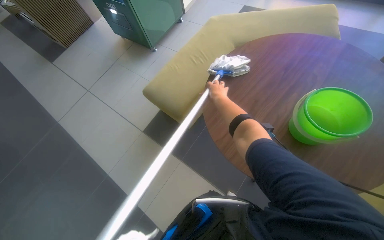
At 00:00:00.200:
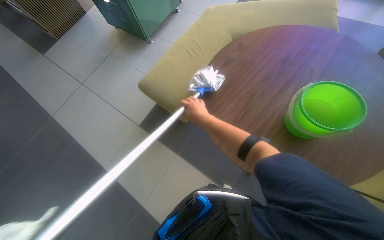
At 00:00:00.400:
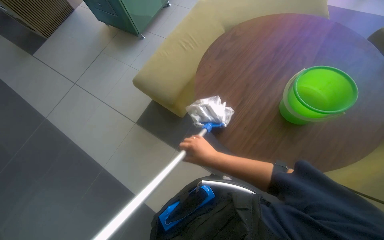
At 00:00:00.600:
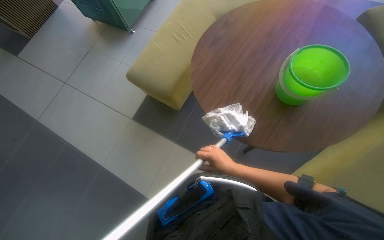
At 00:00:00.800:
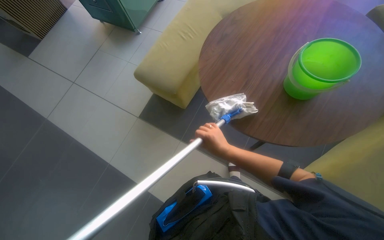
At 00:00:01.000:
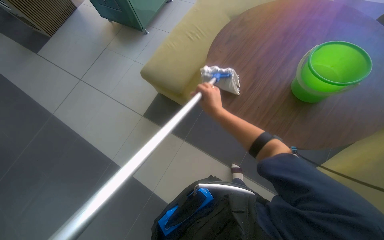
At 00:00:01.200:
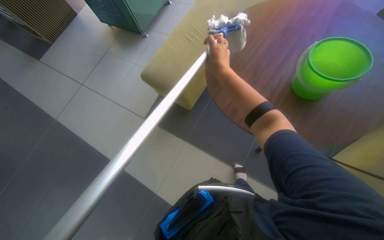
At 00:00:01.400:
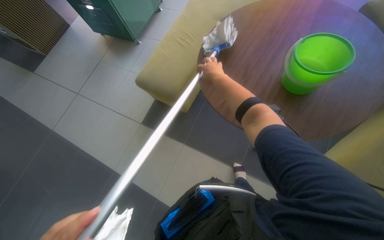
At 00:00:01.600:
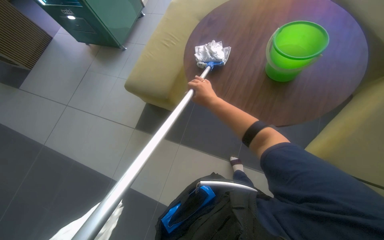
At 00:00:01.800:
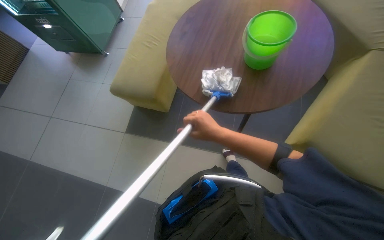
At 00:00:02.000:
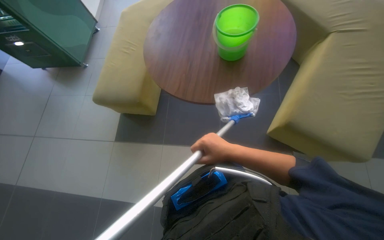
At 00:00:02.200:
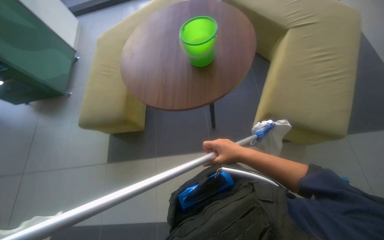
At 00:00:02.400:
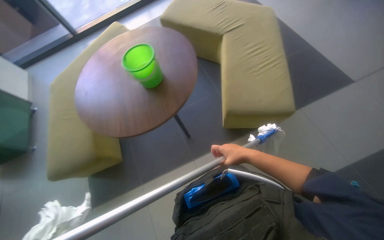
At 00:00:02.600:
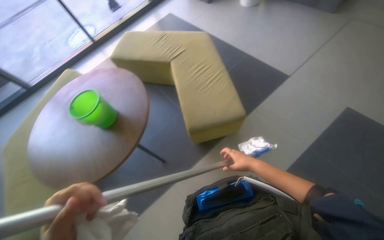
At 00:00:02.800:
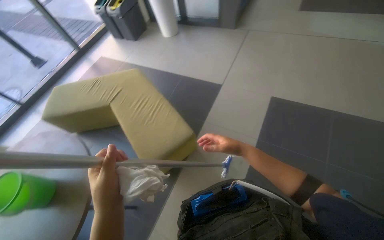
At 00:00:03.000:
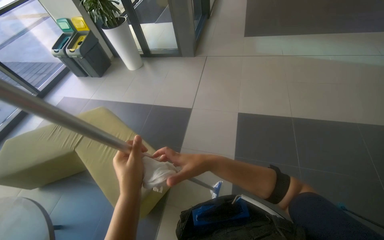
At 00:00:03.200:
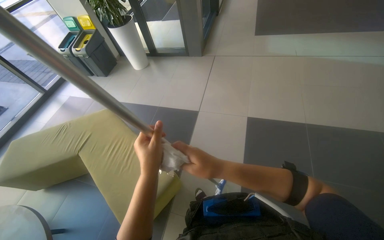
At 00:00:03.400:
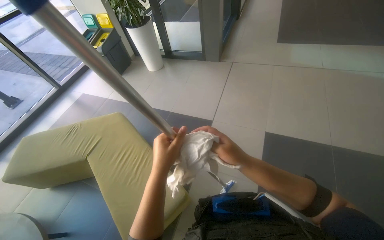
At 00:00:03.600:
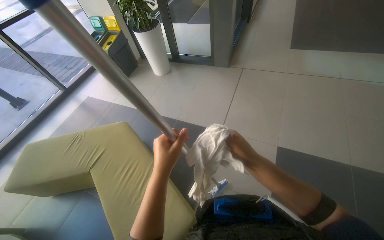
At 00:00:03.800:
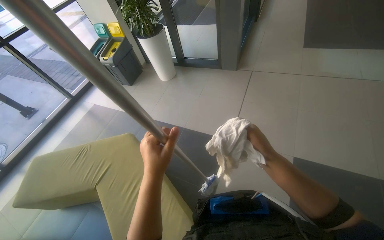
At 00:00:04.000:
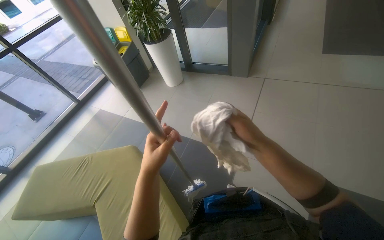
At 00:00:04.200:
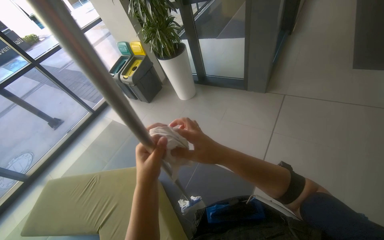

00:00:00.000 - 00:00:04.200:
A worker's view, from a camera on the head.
Job: preparing cleaning supplies.
The whole recording: Wringing cleaning cloth. The worker wrings out a cleaning cloth in a green bucket.
00:00:00.000 - 00:00:01.400: The right hand shifts about 10 cm nearer to the camera, and travels down the picture and back again, some 40 cm each way.
00:00:01.400 - 00:00:02.800: The head travels approximately 70 cm. The wearer looks approximately 90 degrees further to the right. The view tips upward by approximately 25 degrees.
00:00:02.800 - 00:00:04.200: The camera travels about 1 m.

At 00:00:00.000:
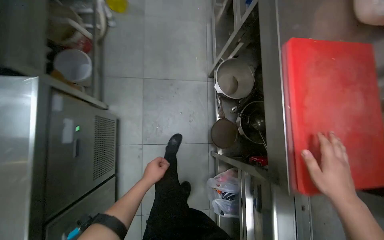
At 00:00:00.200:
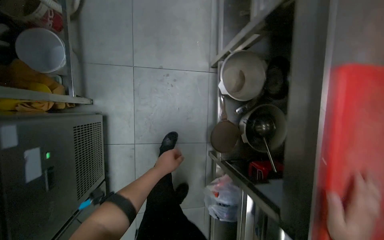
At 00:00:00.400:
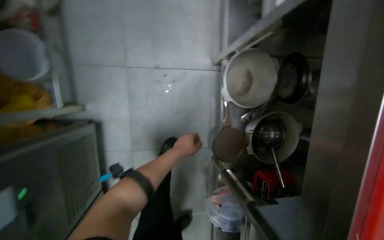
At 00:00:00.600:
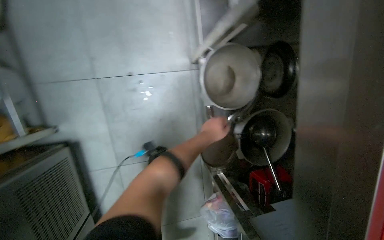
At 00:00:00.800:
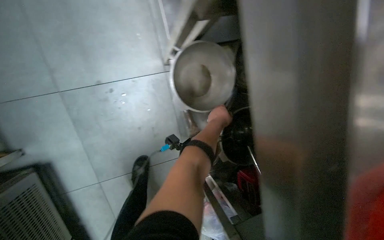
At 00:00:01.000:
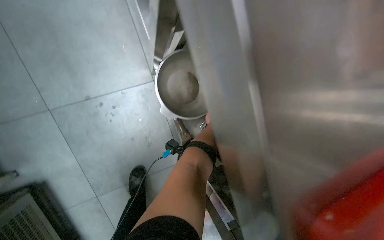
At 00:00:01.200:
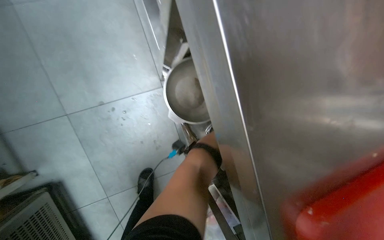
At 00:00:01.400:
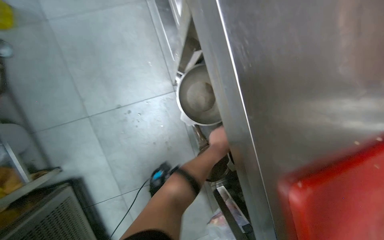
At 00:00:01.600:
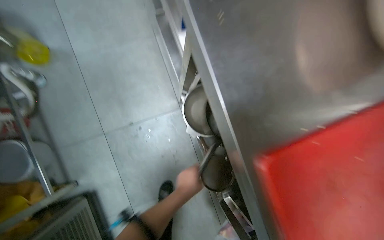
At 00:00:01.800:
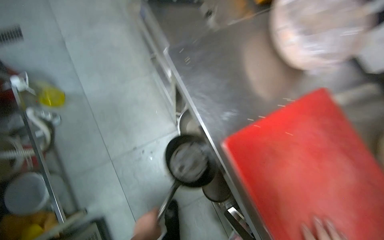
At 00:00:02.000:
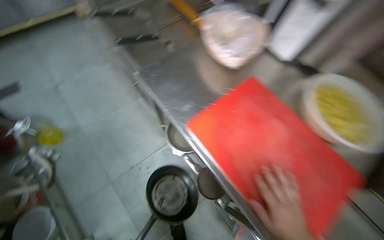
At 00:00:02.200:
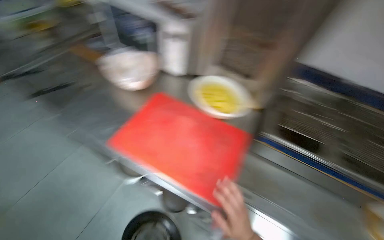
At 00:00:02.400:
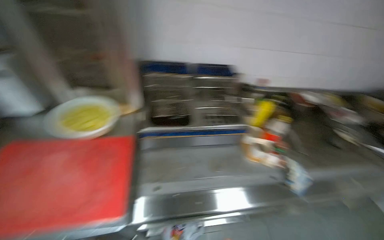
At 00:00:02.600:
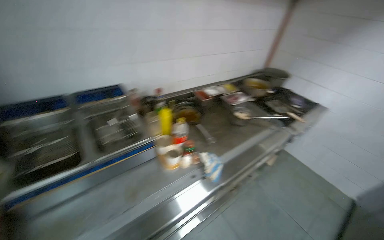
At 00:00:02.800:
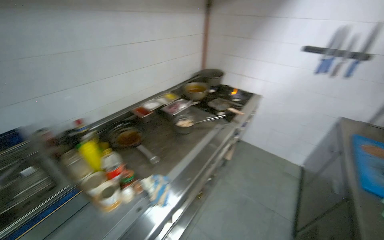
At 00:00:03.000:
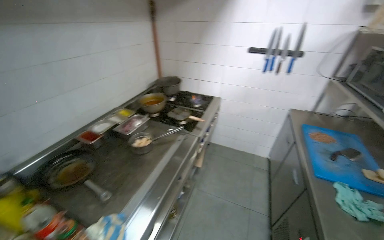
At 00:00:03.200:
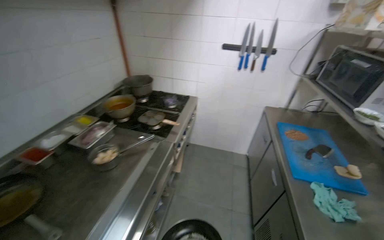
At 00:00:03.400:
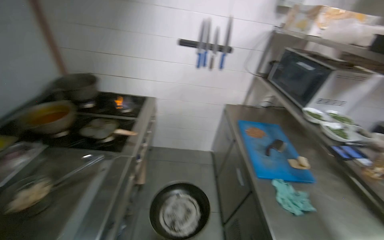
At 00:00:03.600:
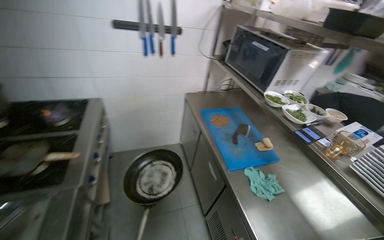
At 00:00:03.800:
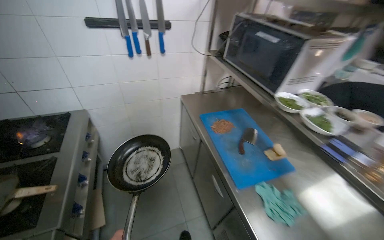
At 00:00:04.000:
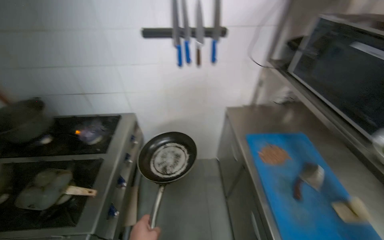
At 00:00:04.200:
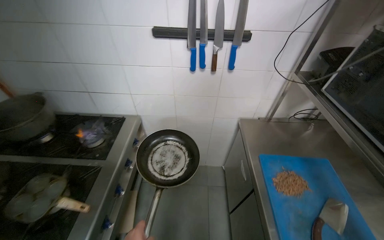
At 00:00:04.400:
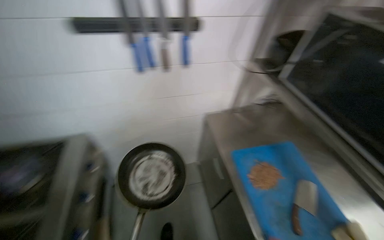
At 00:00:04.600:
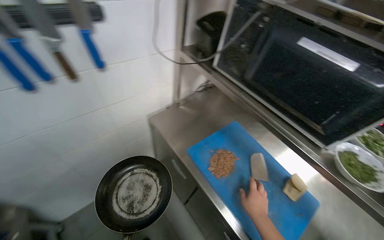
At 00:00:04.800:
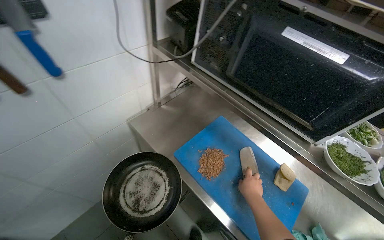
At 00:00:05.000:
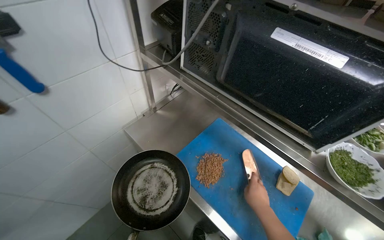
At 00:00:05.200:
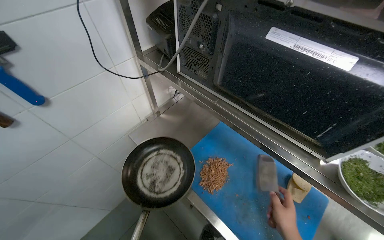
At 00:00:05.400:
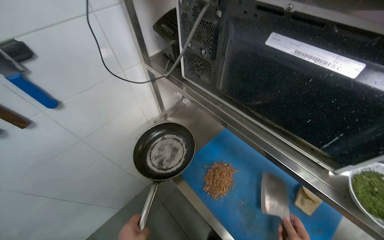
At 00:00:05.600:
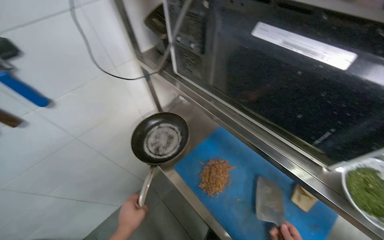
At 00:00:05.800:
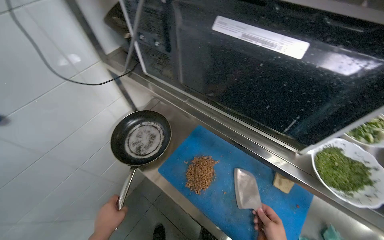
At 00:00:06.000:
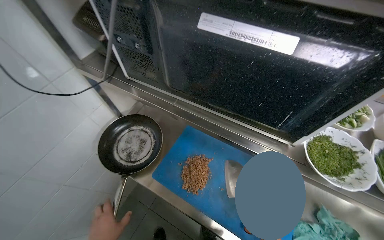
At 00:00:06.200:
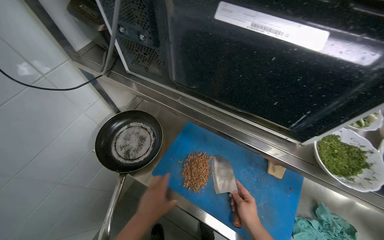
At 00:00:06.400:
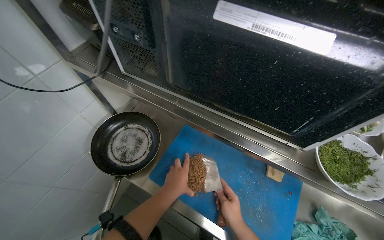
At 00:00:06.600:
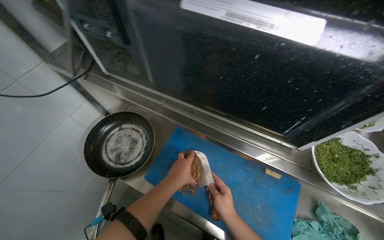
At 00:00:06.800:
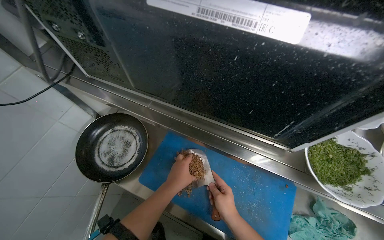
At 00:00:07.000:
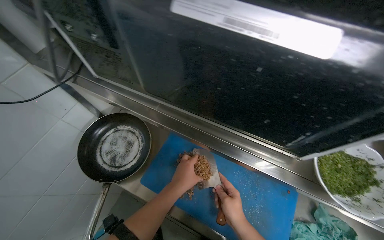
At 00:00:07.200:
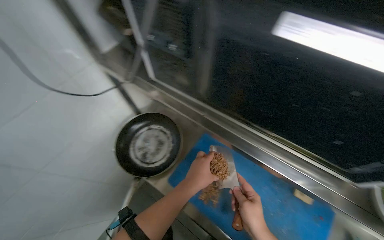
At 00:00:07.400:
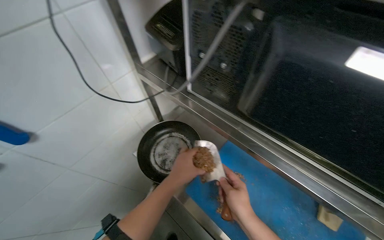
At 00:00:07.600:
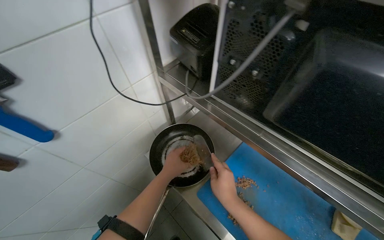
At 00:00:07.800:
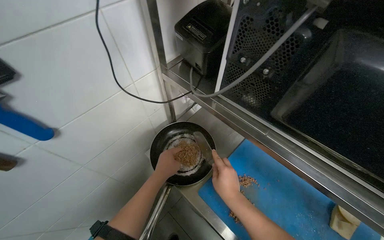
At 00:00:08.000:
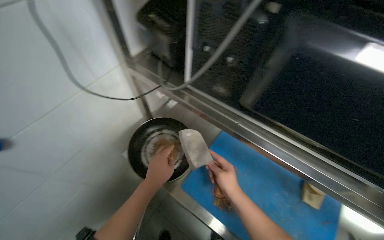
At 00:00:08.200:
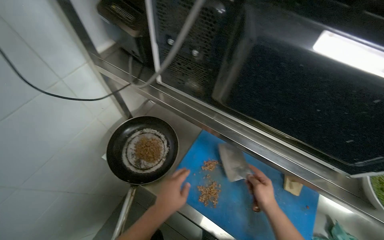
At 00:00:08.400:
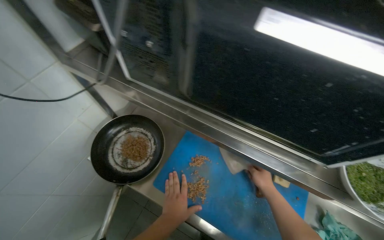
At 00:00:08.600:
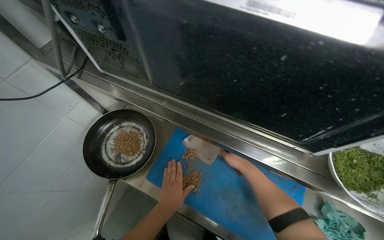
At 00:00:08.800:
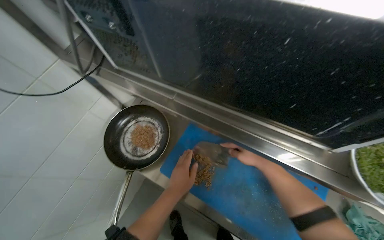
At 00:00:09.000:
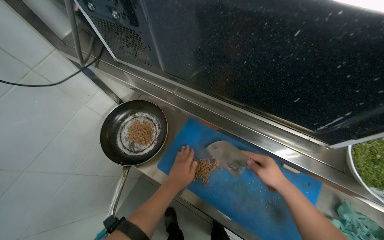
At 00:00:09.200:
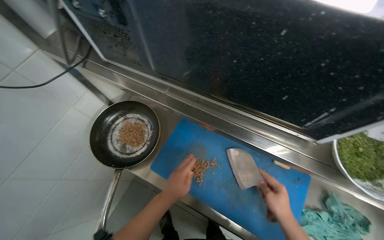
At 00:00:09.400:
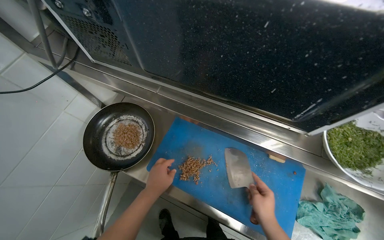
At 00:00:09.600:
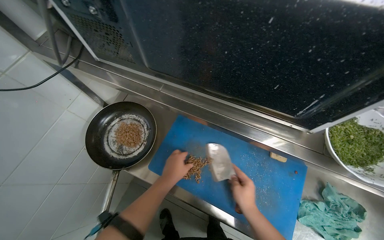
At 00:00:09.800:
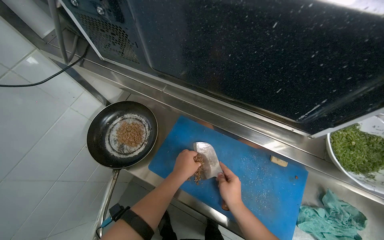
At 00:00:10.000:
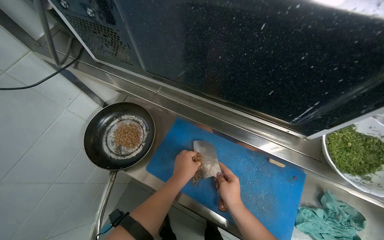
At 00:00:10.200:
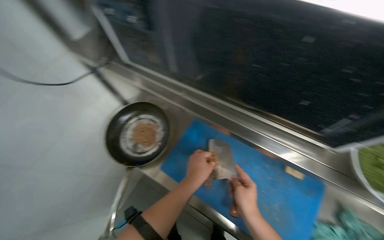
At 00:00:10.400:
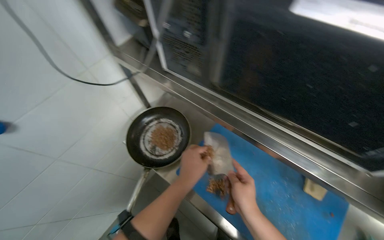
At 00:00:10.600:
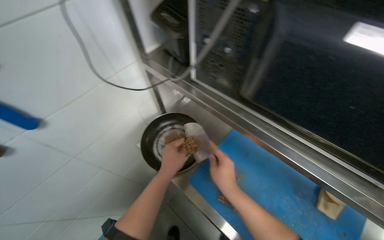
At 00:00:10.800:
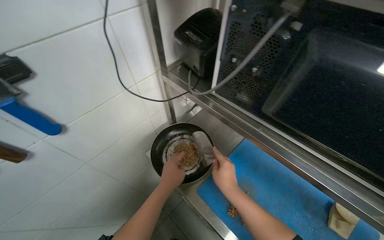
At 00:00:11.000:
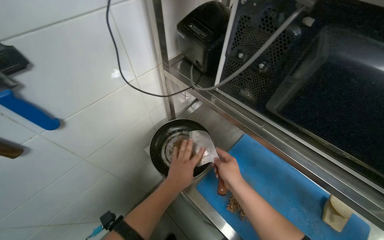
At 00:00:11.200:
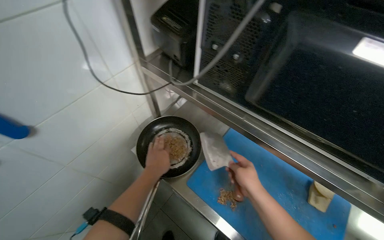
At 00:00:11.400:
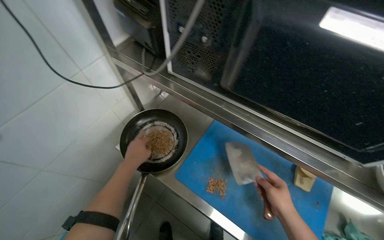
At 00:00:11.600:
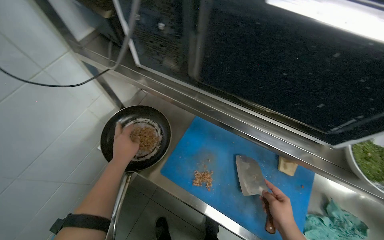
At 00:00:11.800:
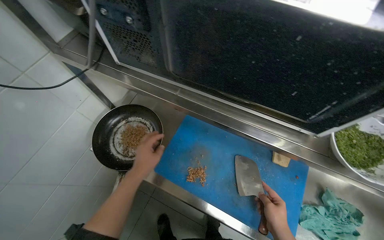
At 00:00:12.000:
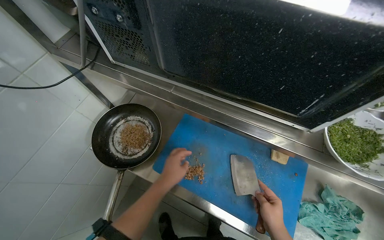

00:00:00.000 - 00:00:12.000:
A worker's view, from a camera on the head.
Job: preparing food.
The whole recording: Cooking Chopped Meat. The worker places finely chopped meat into a frying pan and puts it on the stove.
00:00:00.000 - 00:00:01.600: The camera travels approximately 50 cm.
00:00:01.600 - 00:00:03.000: The head travels roughly 1.5 m. The head rotates approximately 125 degrees to the right. The wearer looks about 35 degrees further upward.
00:00:03.000 - 00:00:04.400: The wearer moves approximately 1 m. The wearer looks roughly 30 degrees further to the right. The view tilts roughly 20 degrees downward.
00:00:04.400 - 00:00:06.000: The head turns to the right by about 50 degrees. The wearer looks approximately 15 degrees further downward.
00:00:06.000 - 00:00:07.600: The right hand travels to the left and up the picture by roughly 40 cm.
00:00:07.600 - 00:00:09.000: The wearer looks some 15 degrees further downward. The right hand heads to the right, covering approximately 30 cm.
00:00:09.000 - 00:00:10.400: The left hand is displaced nearer to the camera by roughly 10 cm. Meanwhile the right hand travels to the left by roughly 15 cm.
00:00:10.400 - 00:00:12.000: The right hand travels down the picture and to the right by roughly 20 cm.

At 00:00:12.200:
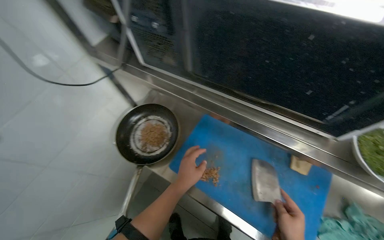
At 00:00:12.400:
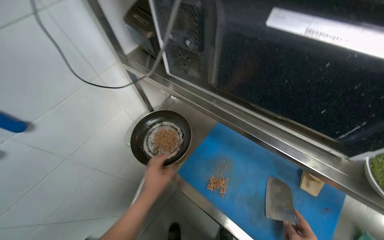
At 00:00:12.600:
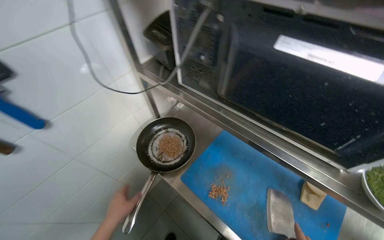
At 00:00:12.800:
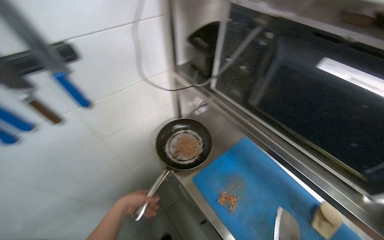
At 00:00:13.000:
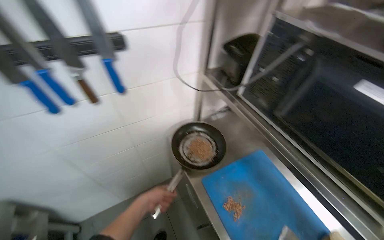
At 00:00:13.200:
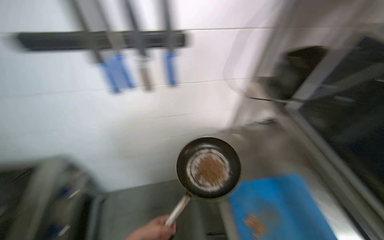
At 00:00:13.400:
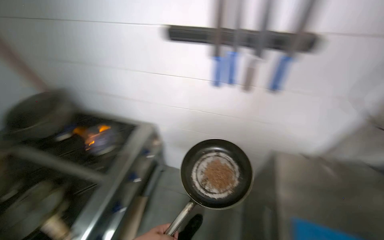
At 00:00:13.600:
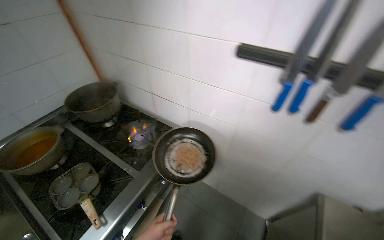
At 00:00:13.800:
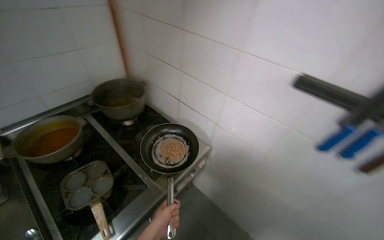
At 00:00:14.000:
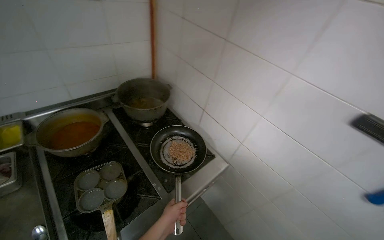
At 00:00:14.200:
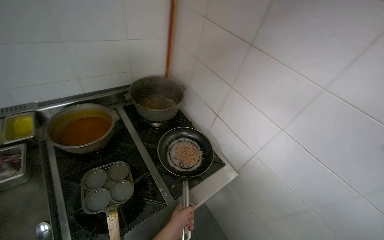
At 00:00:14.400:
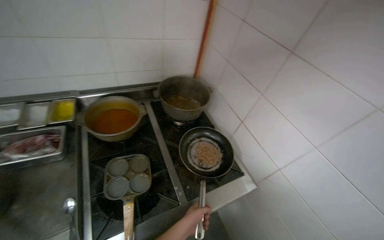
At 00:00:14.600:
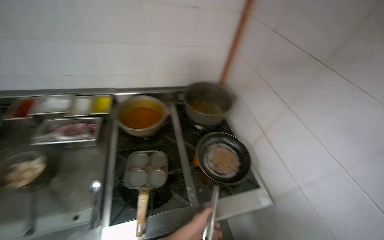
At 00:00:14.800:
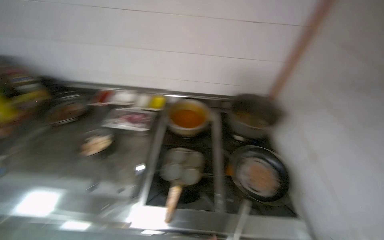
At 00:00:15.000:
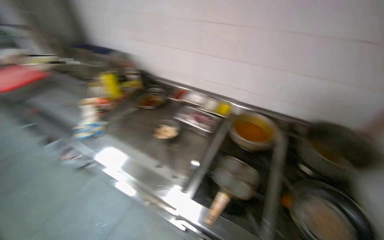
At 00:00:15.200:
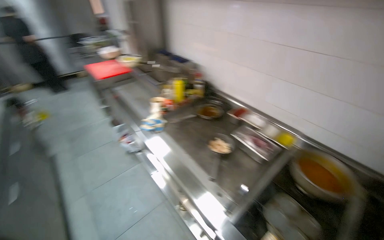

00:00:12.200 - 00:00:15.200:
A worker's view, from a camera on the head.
Job: preparing food.
The whole recording: Cooking Chopped Meat. The worker places finely chopped meat into a frying pan and puts it on the stove.
00:00:12.200 - 00:00:13.800: The wearer's head swings roughly 65 degrees to the left. The view tilts about 20 degrees upward.
00:00:13.800 - 00:00:15.200: The wearer looks some 100 degrees further to the left. The wearer looks about 15 degrees further upward.
